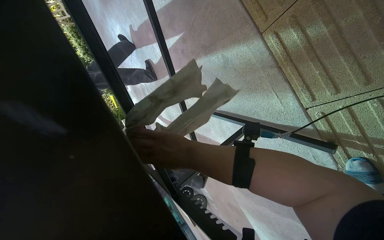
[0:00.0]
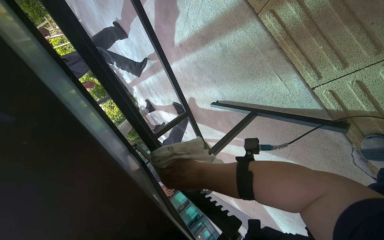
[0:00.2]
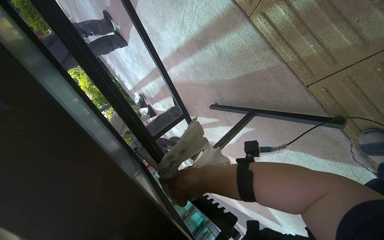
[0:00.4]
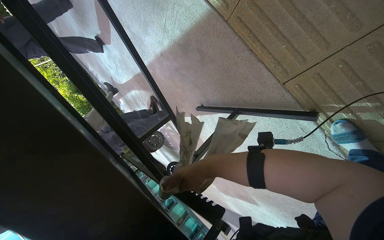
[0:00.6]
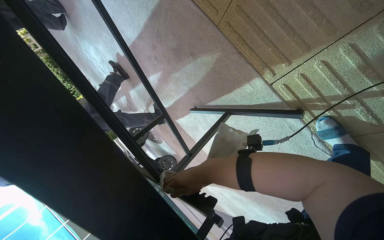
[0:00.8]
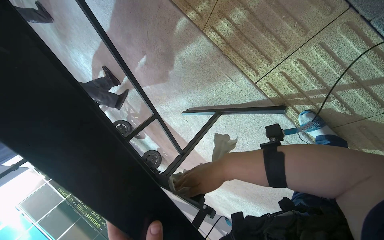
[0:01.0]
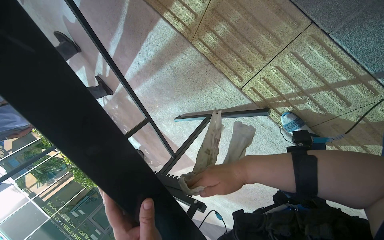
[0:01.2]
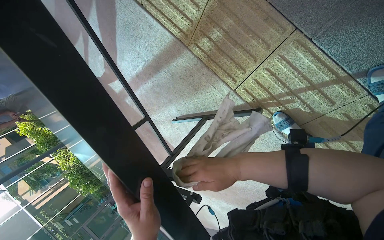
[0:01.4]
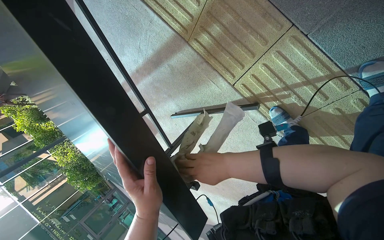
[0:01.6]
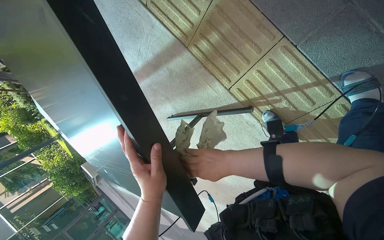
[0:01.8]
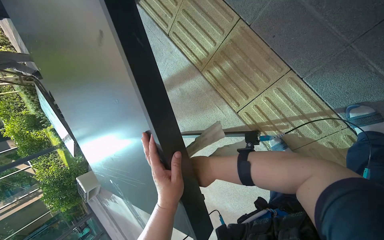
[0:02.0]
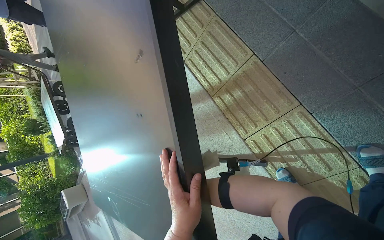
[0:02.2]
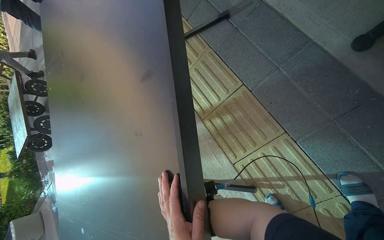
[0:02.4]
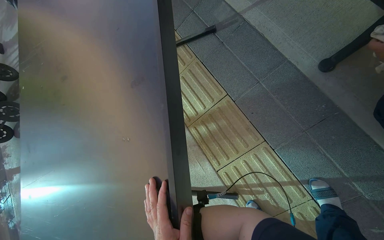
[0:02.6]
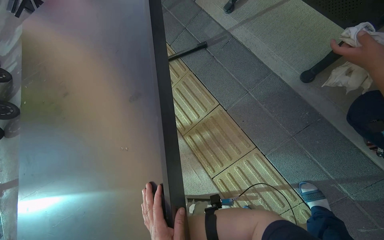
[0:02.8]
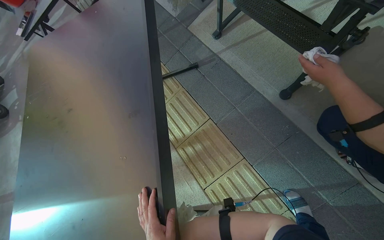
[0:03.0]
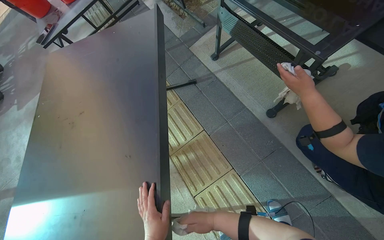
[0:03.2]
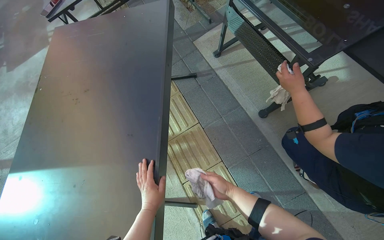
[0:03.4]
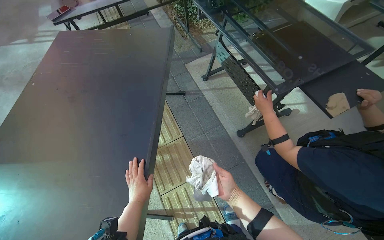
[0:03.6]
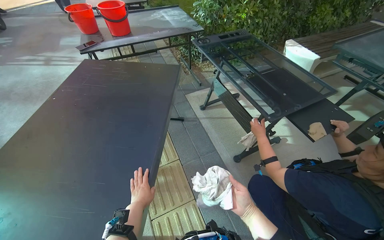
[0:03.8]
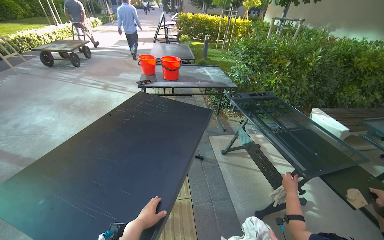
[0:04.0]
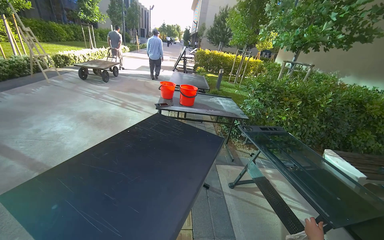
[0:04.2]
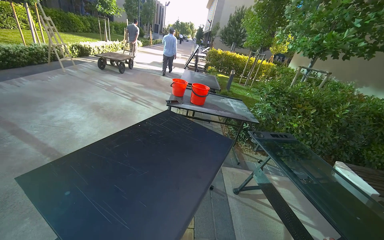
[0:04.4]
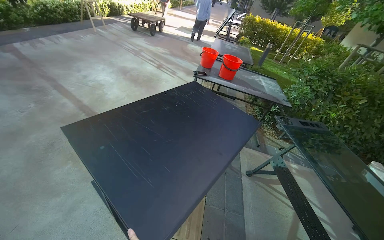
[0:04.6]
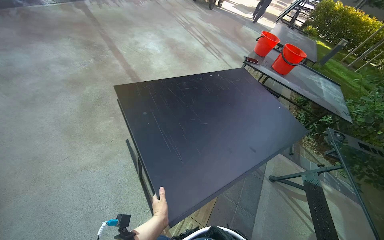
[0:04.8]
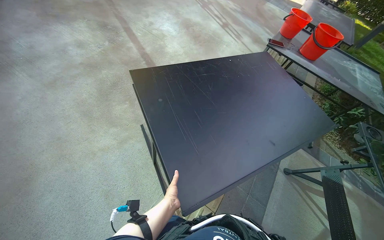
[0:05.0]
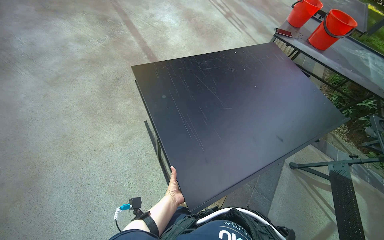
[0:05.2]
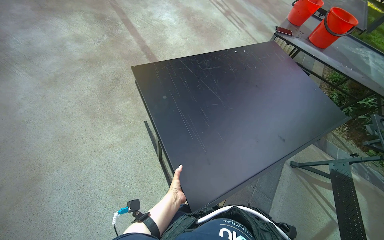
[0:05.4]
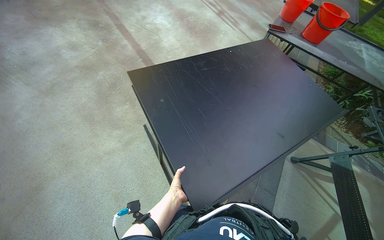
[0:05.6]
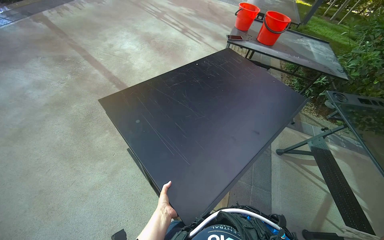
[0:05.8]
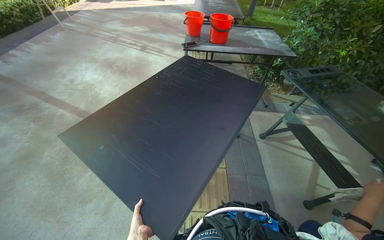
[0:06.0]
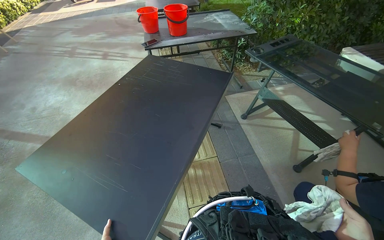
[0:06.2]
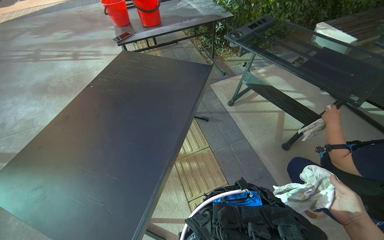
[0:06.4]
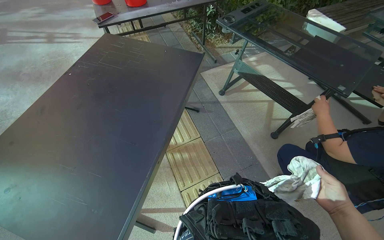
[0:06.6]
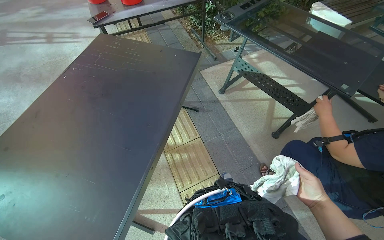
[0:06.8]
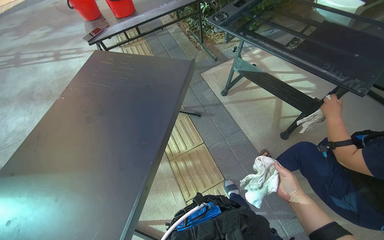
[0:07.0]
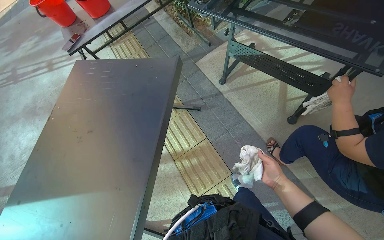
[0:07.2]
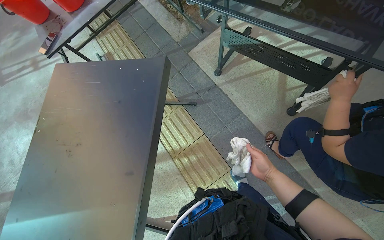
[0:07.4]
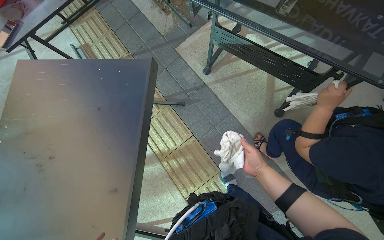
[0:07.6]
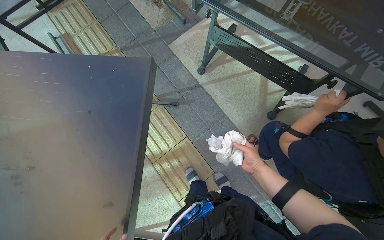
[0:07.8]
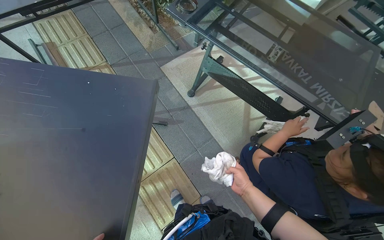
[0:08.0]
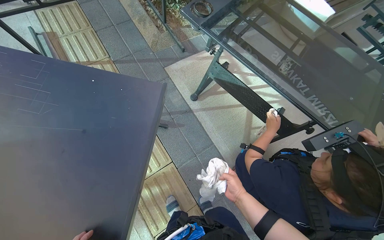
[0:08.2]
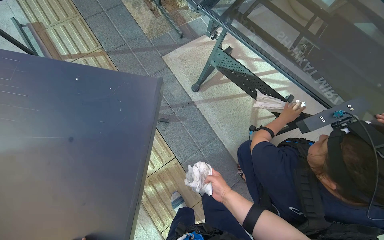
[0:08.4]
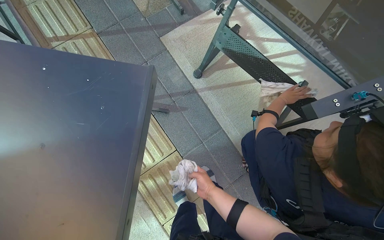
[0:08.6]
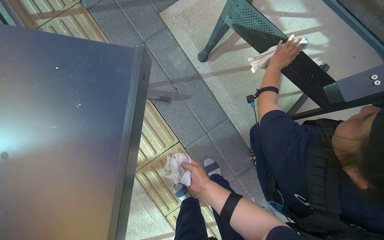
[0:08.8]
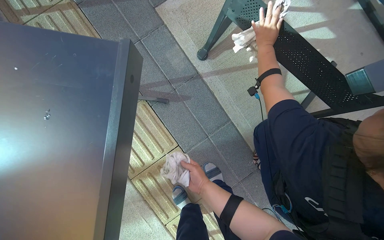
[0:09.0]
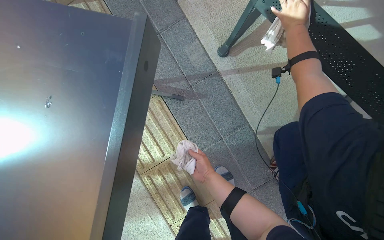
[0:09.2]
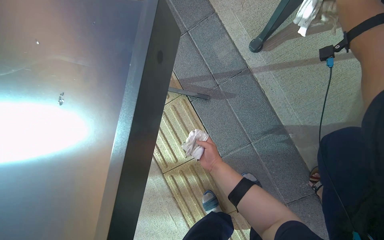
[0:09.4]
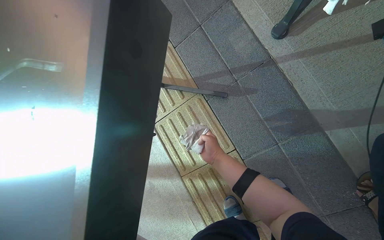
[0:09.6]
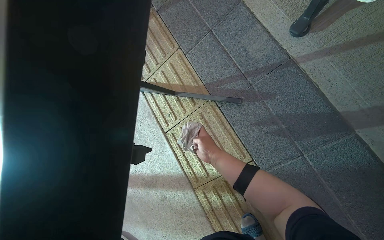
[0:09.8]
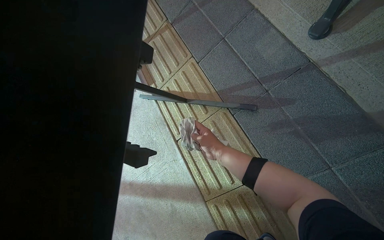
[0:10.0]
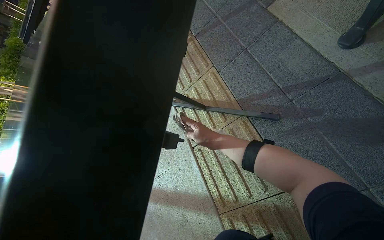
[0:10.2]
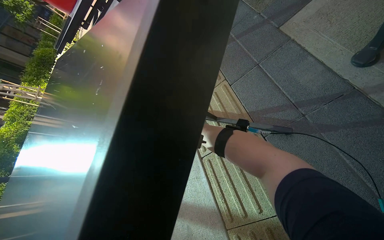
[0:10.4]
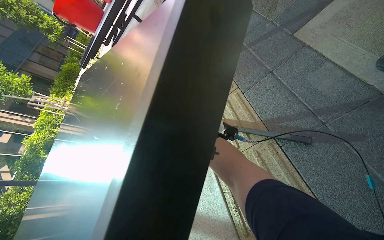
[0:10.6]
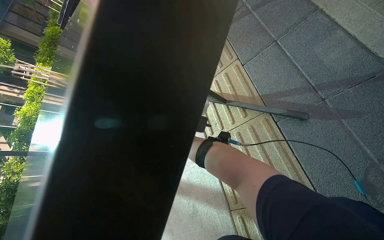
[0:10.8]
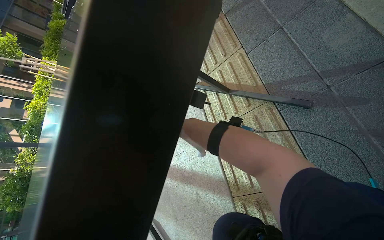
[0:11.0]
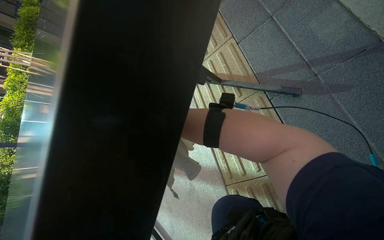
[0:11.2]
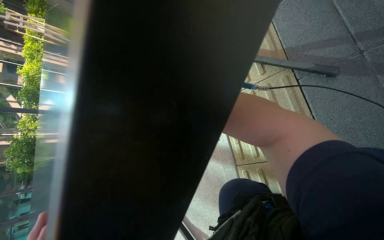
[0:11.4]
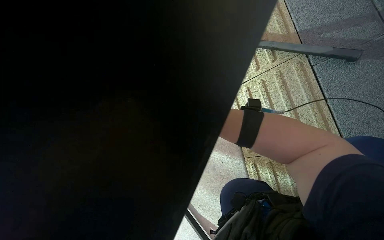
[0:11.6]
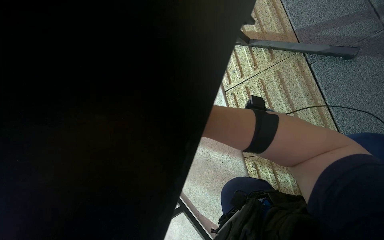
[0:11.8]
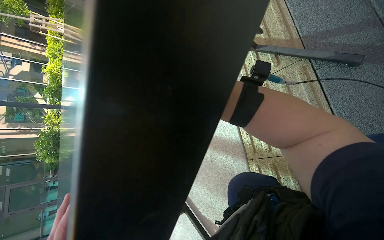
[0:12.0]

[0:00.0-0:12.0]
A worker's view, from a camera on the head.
Job: wiping surfaces.
The whole recording: Wiping table structure. The worker wipes the metal structure of a black table with a white cloth.
0:01.6 to 0:03.0: The view pans to the right by about 20 degrees. The camera pitches upward, by about 40 degrees.
0:03.0 to 0:04.4: The wearer moves some 60 cm. The wearer looks approximately 50 degrees further upward. The scene rotates clockwise by some 45 degrees.
0:04.4 to 0:06.0: The view tilts approximately 15 degrees downward.
0:06.0 to 0:07.6: The head travels about 60 cm. The head rotates about 40 degrees to the right. The view tilts about 25 degrees downward.
0:07.6 to 0:09.0: The wearer moves about 50 cm.
0:09.0 to 0:10.4: The wearer's head swings some 45 degrees to the left. The view tilts some 15 degrees upward.
0:10.4 to 0:12.0: The view tilts about 20 degrees downward.

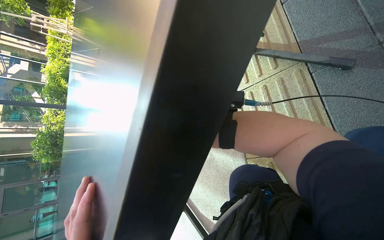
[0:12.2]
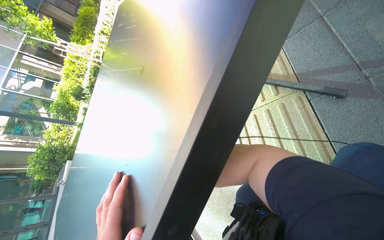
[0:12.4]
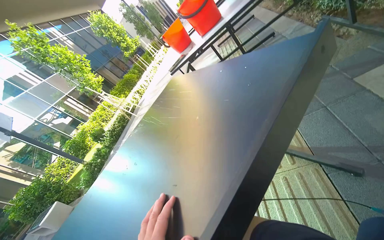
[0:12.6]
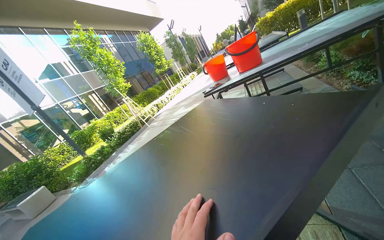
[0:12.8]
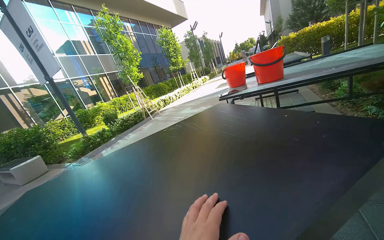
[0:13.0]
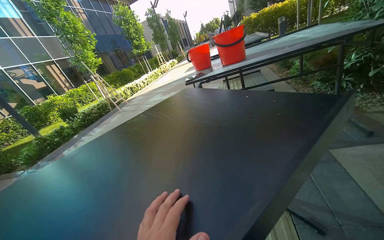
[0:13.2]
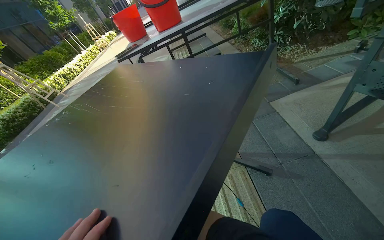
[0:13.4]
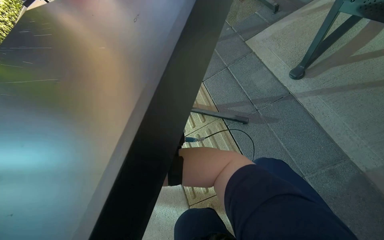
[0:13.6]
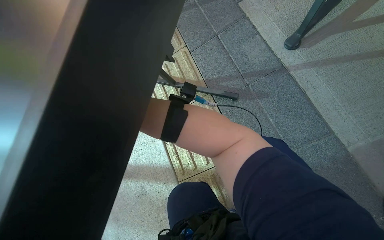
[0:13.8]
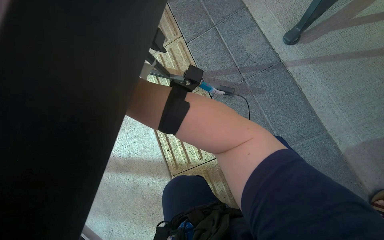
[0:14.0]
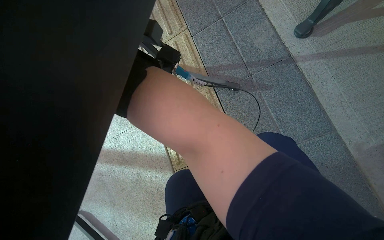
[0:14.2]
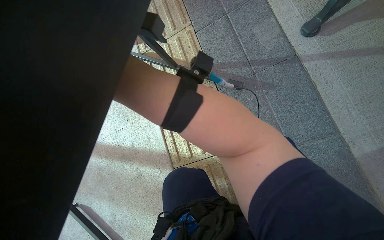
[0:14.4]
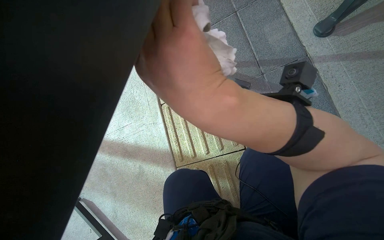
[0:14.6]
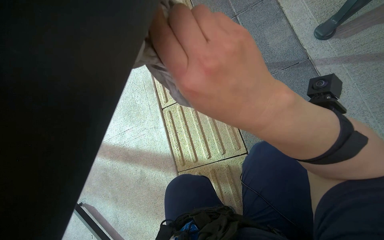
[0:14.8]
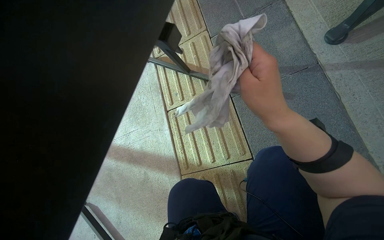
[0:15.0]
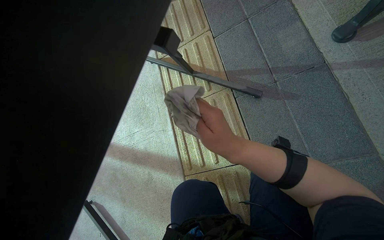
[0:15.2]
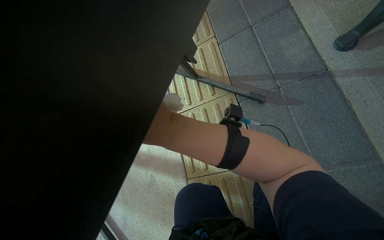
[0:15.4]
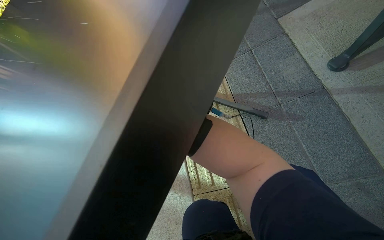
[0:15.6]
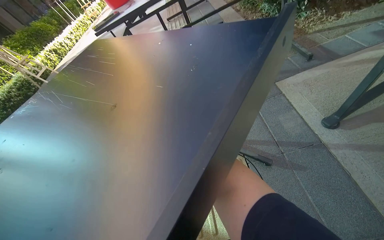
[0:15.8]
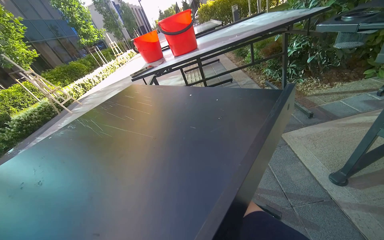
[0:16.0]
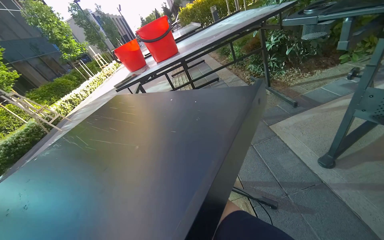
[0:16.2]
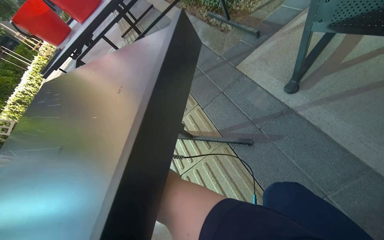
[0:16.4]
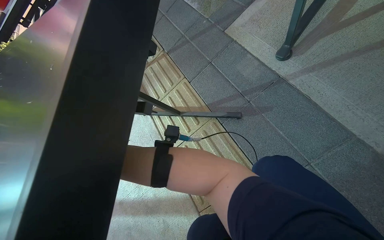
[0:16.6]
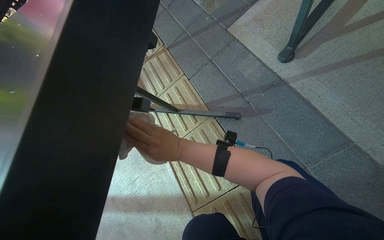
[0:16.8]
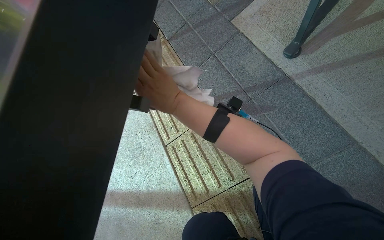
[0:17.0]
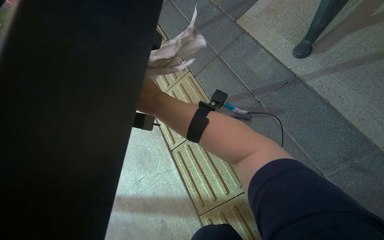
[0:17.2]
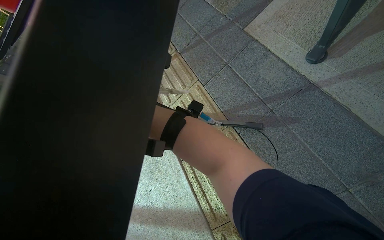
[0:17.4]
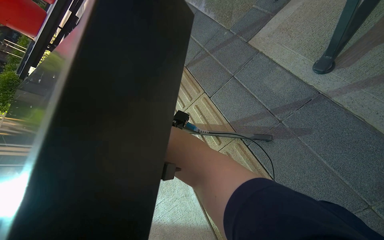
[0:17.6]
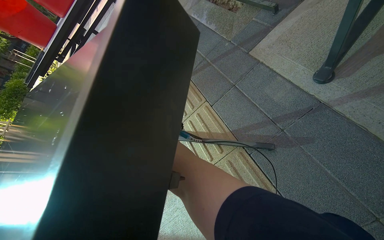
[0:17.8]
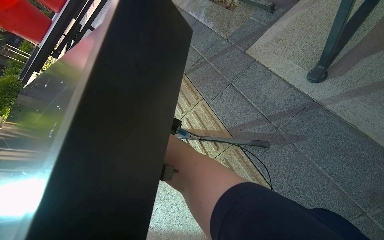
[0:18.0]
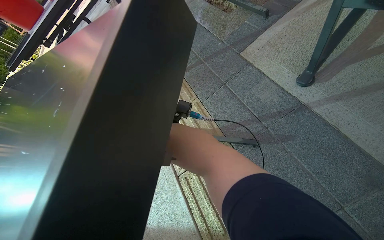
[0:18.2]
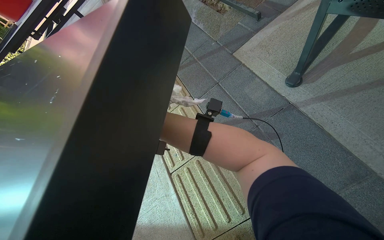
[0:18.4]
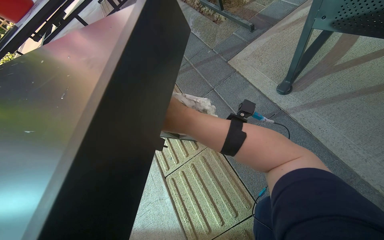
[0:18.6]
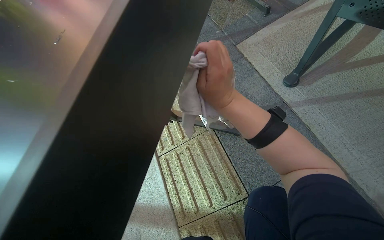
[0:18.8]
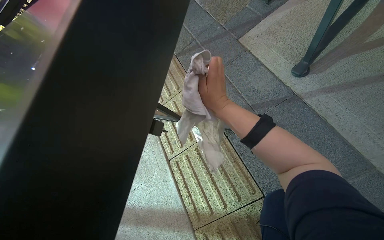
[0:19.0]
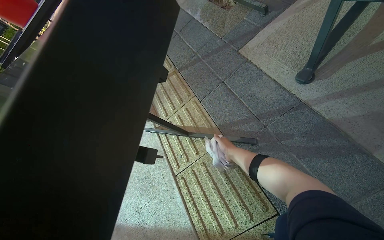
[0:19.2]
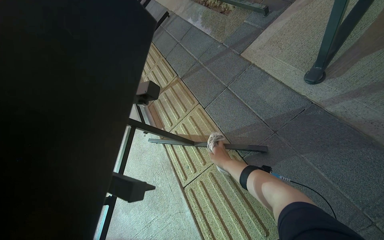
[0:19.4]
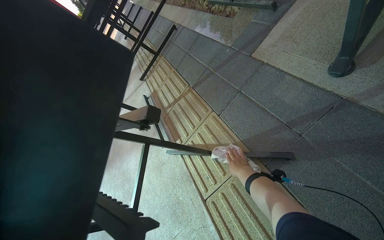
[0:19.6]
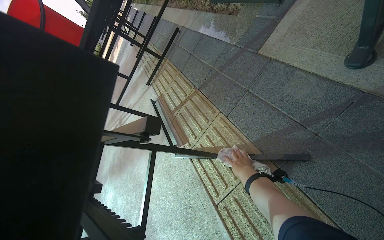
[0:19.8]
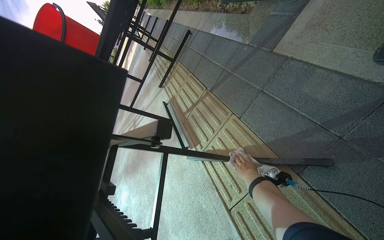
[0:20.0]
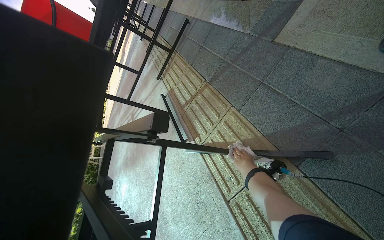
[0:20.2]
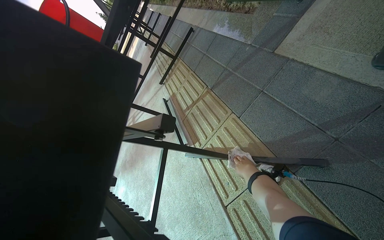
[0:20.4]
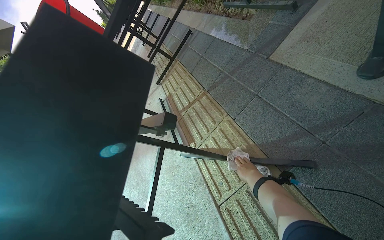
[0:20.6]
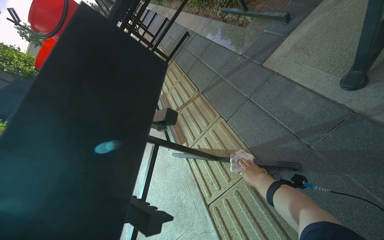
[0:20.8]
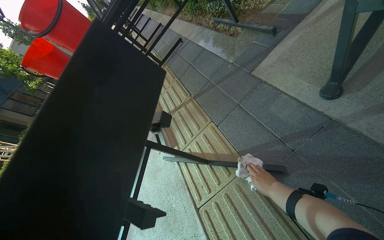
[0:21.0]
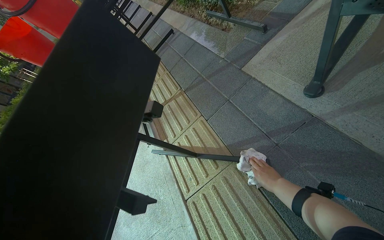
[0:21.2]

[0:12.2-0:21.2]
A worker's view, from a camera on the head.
Job: wiping surfaces.
The whole recording: Wiping table structure. The worker wipes the metal structure of a black table with a white cloth.
0:12.2 to 0:13.8: The camera is aimed roughly 30 degrees further to the right.
0:18.2 to 0:19.8: The view pans to the left by some 15 degrees.
0:19.8 to 0:21.2: The right hand heads to the right, covering approximately 15 cm.
